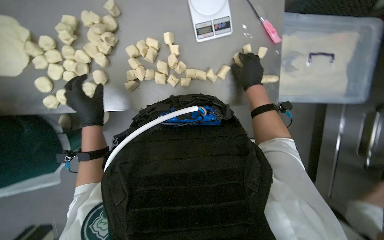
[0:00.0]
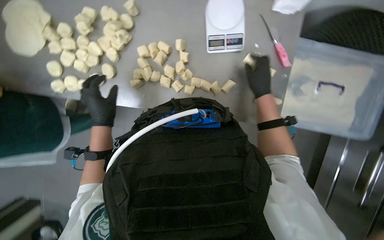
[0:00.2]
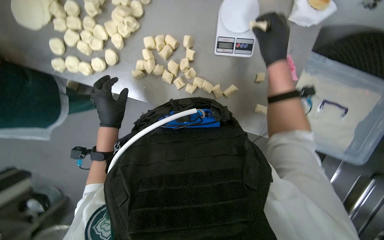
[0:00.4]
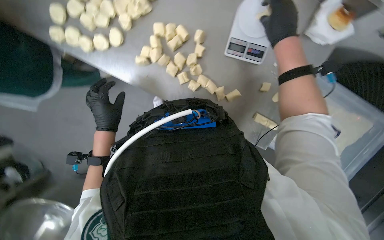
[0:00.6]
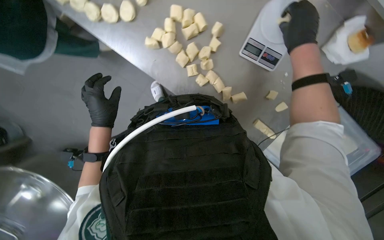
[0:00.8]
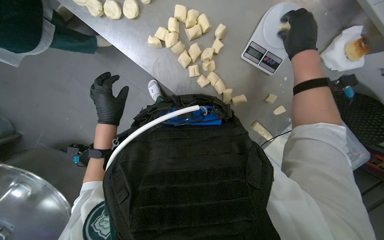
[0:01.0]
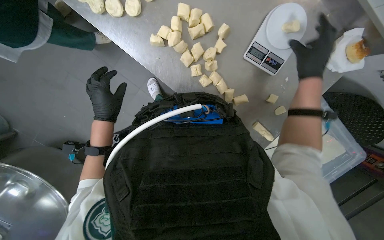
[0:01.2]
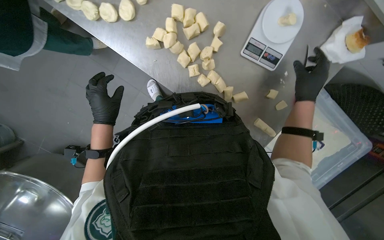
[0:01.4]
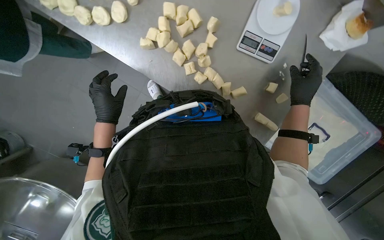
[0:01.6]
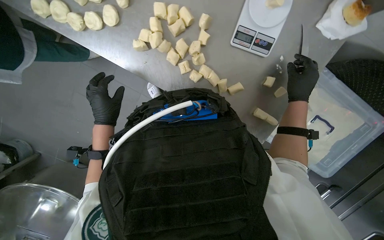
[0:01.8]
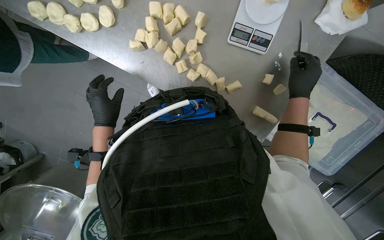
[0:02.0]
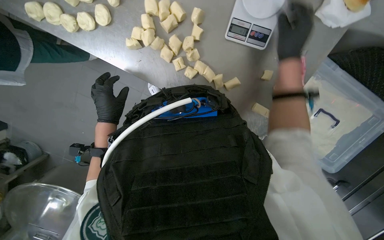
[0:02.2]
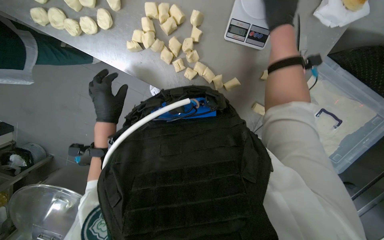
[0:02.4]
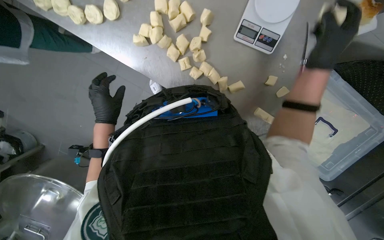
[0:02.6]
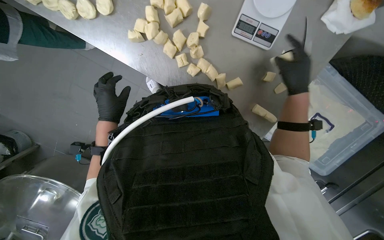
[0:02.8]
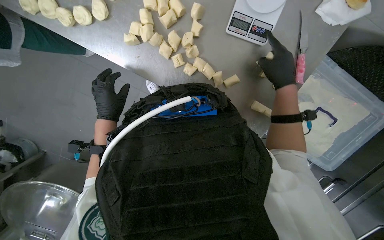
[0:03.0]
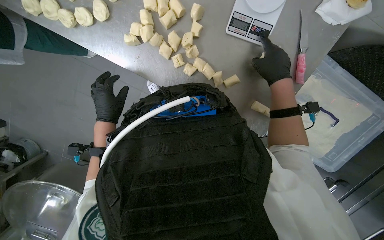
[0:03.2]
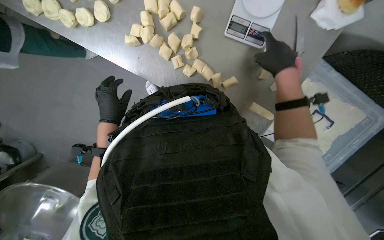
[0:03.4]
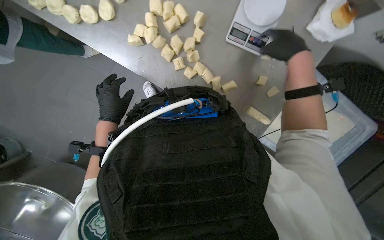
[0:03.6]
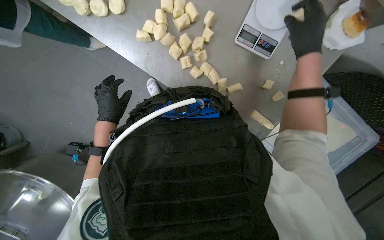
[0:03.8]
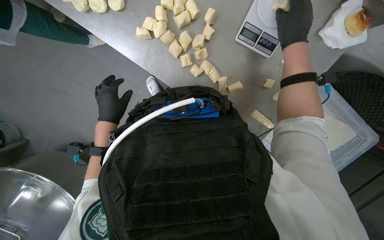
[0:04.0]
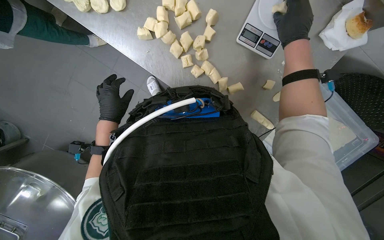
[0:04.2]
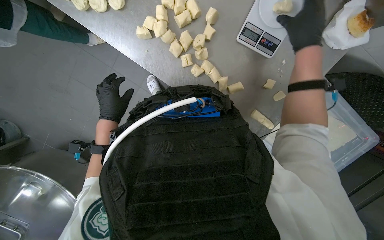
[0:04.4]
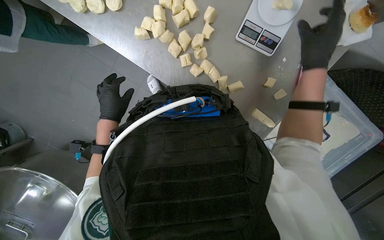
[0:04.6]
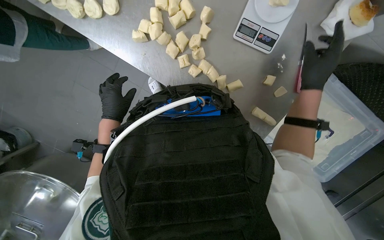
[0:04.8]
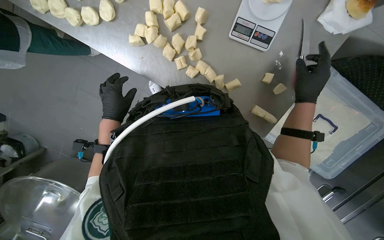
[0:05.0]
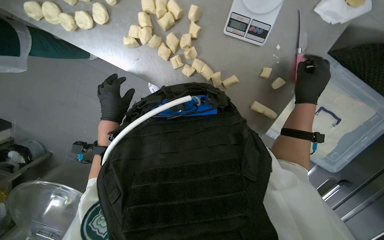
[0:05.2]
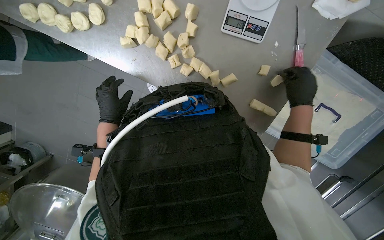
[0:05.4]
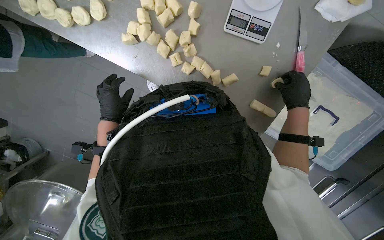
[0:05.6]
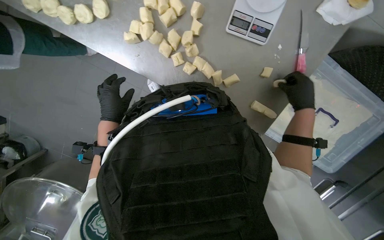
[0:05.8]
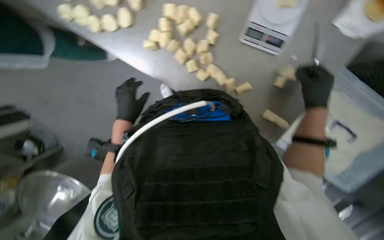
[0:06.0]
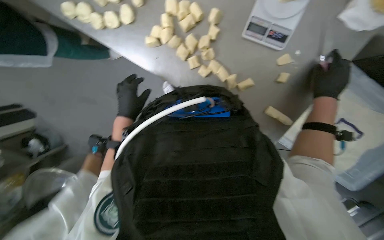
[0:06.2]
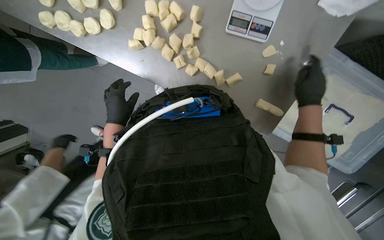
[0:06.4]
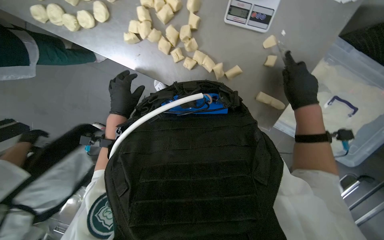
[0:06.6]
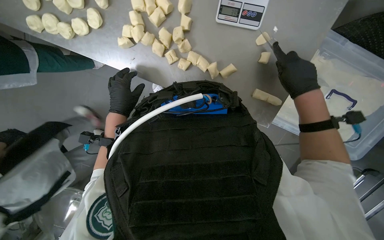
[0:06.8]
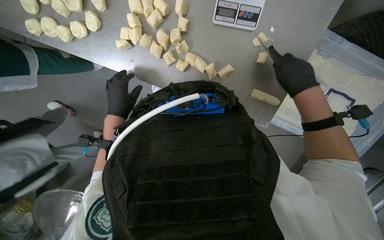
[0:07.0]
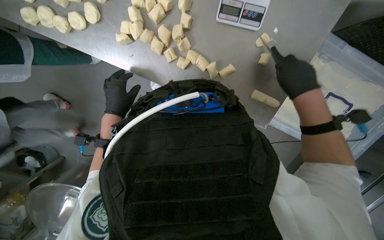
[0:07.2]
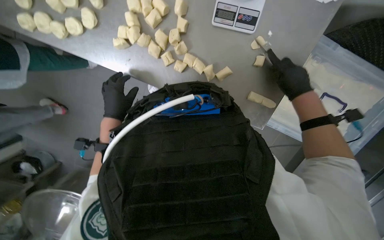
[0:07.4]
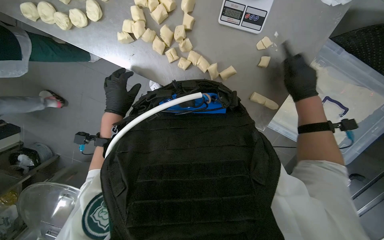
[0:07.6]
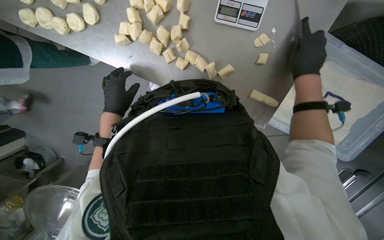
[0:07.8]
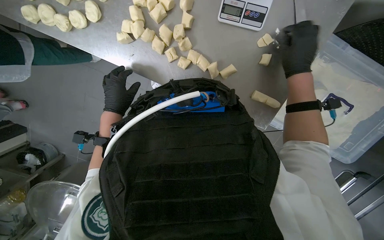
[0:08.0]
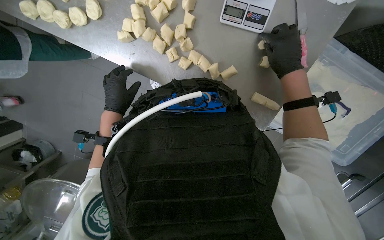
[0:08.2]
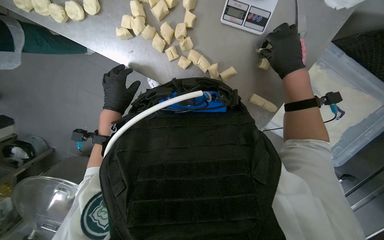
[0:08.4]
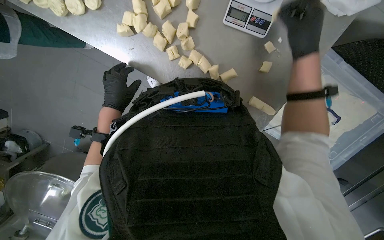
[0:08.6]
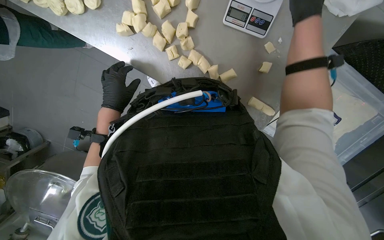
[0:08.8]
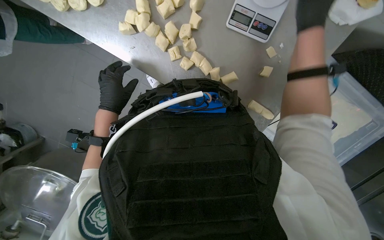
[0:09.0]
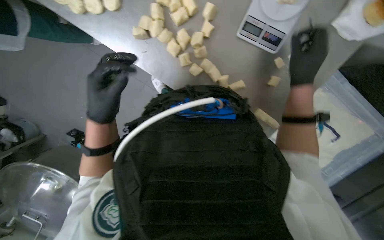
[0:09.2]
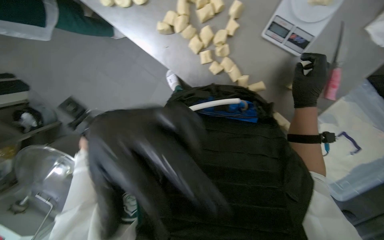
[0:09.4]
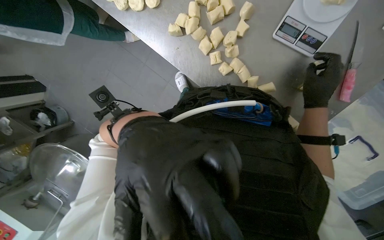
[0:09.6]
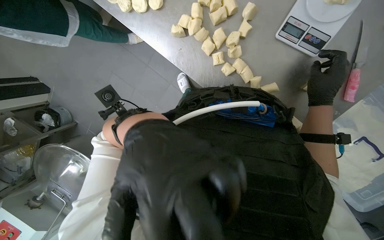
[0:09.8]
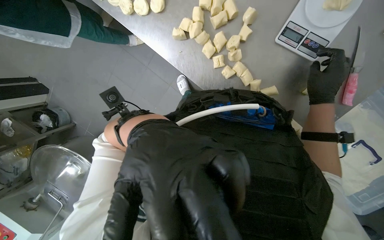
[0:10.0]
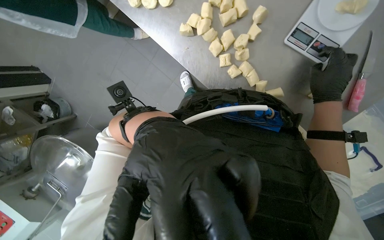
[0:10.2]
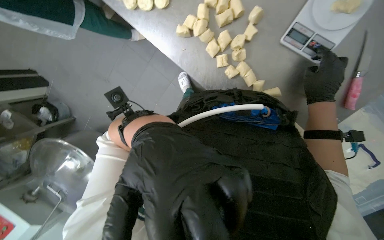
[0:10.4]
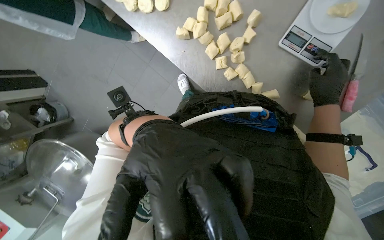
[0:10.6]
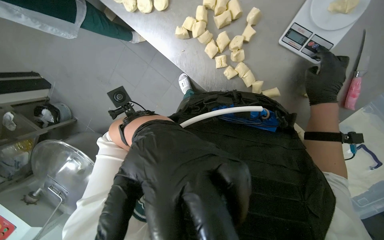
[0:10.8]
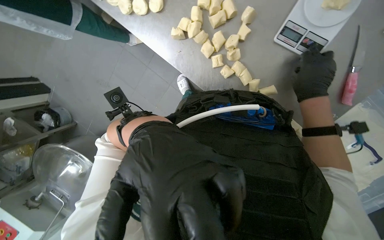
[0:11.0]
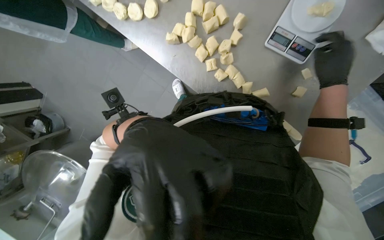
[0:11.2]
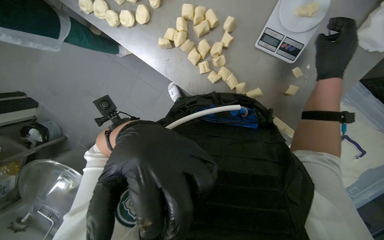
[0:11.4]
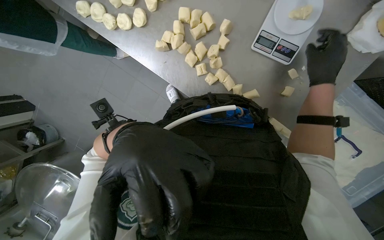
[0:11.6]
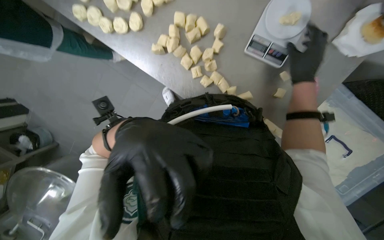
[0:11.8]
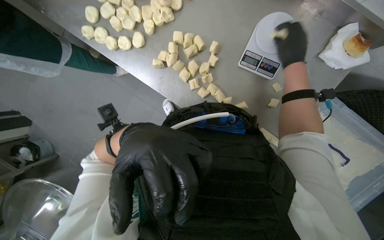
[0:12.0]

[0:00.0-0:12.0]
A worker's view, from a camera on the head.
Job: preparing food.
The whole recording: Weighing and shaping dough portions. The worker weighs individual dough pieces on a scale and shapes them.
0:00.0 to 0:01.6: Everything in view rotates about 35 degrees clockwise.
0:01.6 to 0:03.0: The right hand travels up the picture and back again, about 15 cm each way.
0:03.0 to 0:04.4: The right hand goes some 15 cm up the picture.
0:04.4 to 0:06.0: The right hand heads down the picture, farther from the camera and to the right, covering about 20 cm.
0:06.0 to 0:07.6: The hands are busy where they are.
0:07.6 to 0:09.0: The right hand goes roughly 20 cm up the picture.
0:09.0 to 0:10.4: The right hand heads down the picture, covering some 10 cm.
0:10.4 to 0:12.0: The right hand goes approximately 10 cm up the picture.

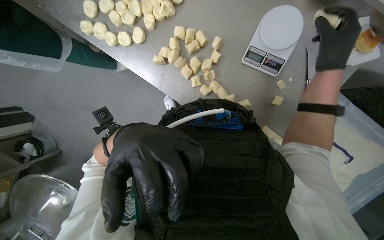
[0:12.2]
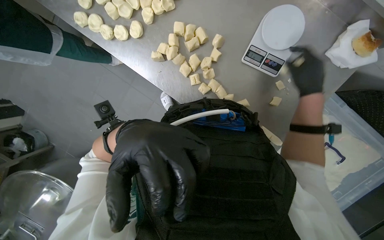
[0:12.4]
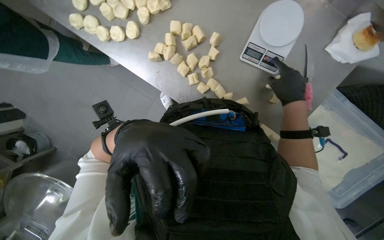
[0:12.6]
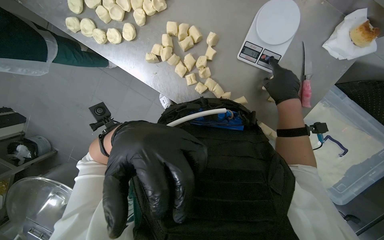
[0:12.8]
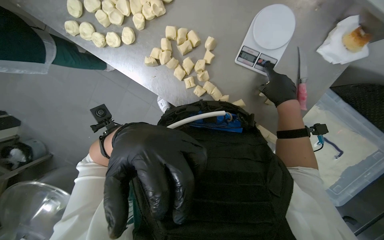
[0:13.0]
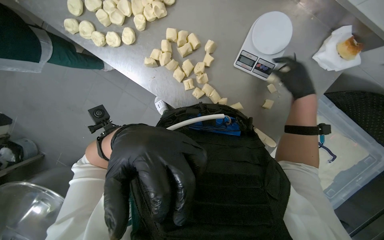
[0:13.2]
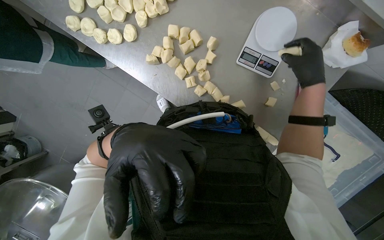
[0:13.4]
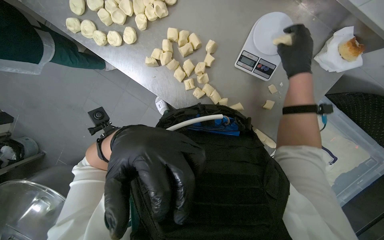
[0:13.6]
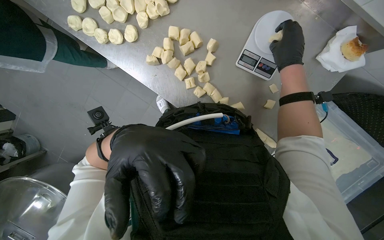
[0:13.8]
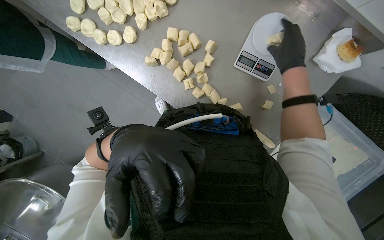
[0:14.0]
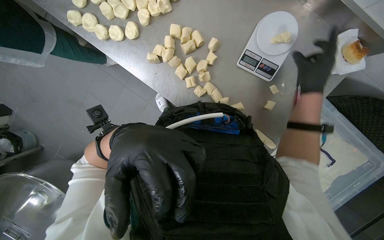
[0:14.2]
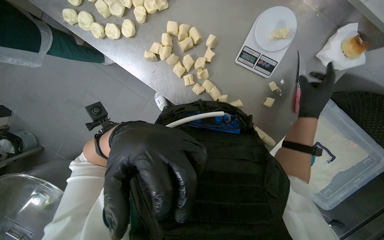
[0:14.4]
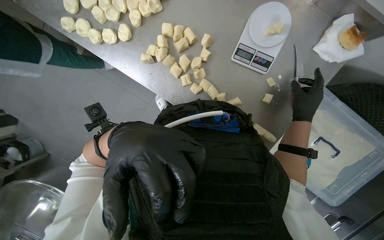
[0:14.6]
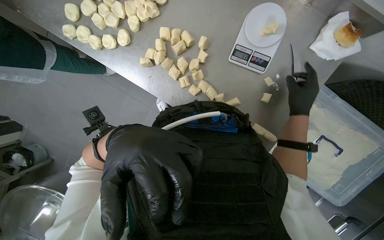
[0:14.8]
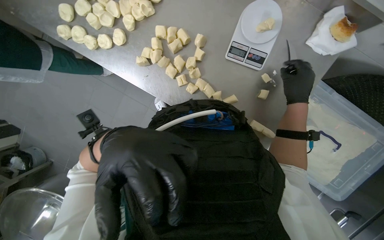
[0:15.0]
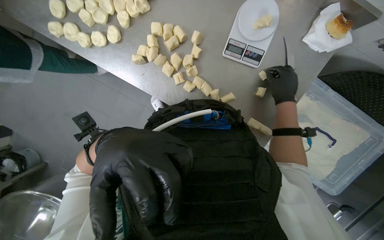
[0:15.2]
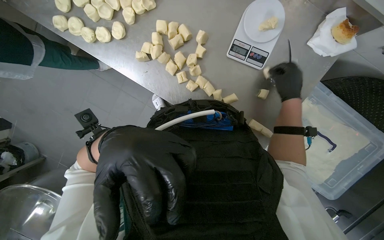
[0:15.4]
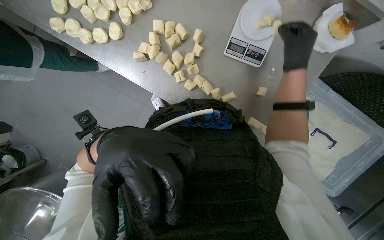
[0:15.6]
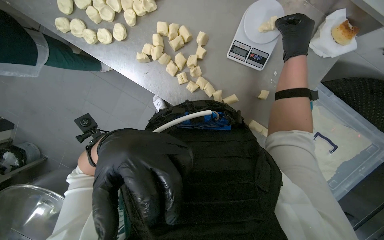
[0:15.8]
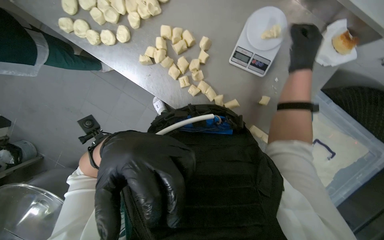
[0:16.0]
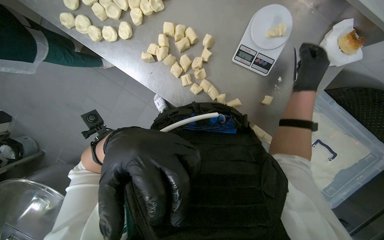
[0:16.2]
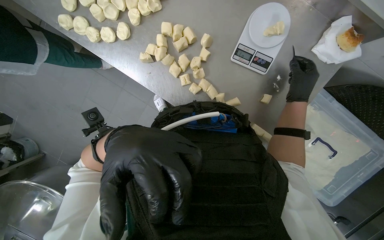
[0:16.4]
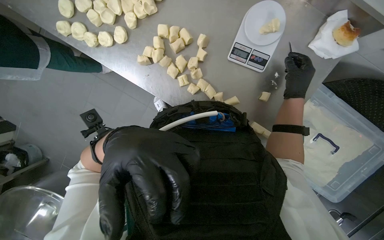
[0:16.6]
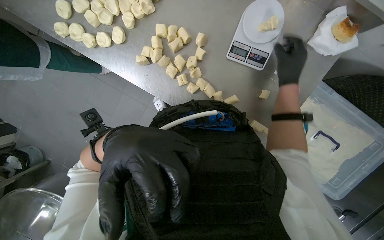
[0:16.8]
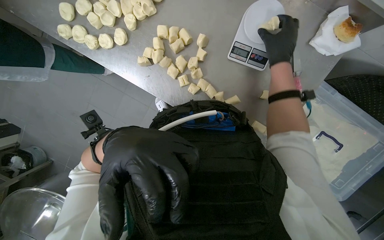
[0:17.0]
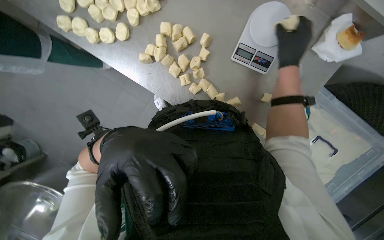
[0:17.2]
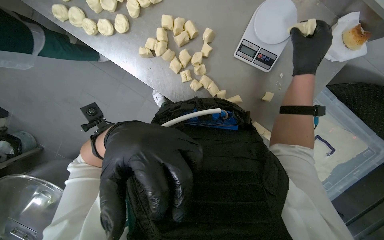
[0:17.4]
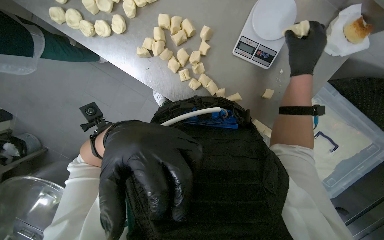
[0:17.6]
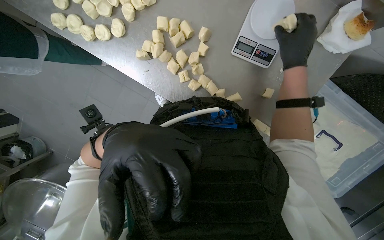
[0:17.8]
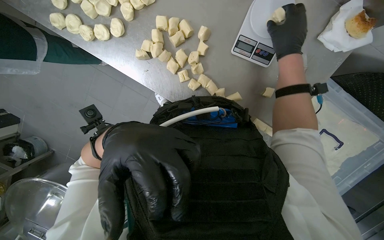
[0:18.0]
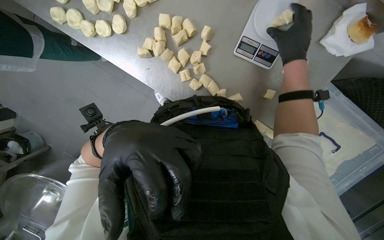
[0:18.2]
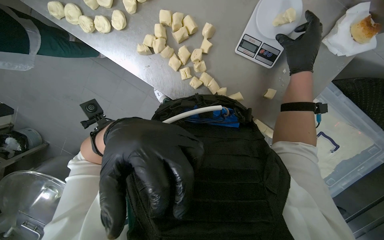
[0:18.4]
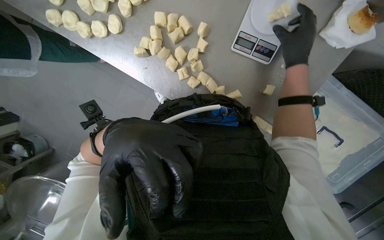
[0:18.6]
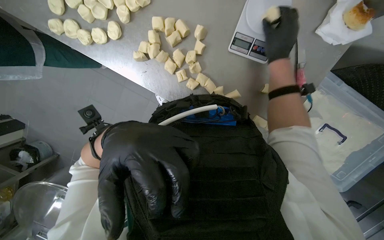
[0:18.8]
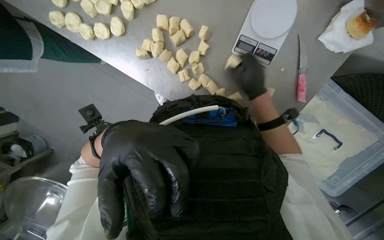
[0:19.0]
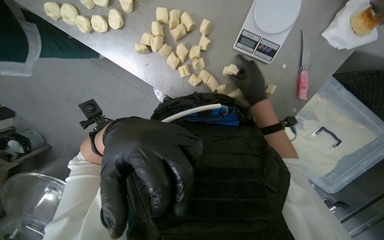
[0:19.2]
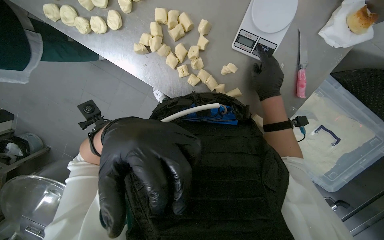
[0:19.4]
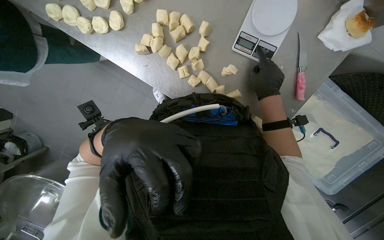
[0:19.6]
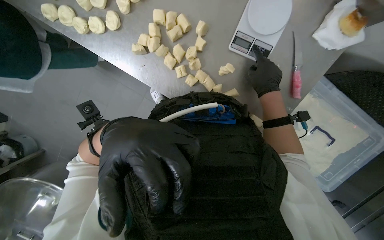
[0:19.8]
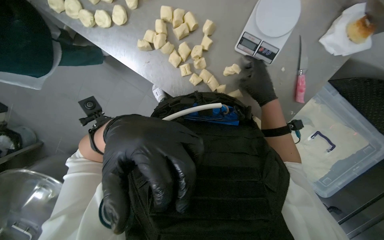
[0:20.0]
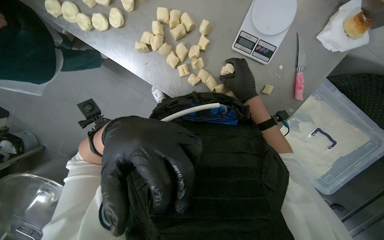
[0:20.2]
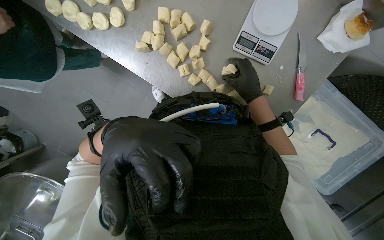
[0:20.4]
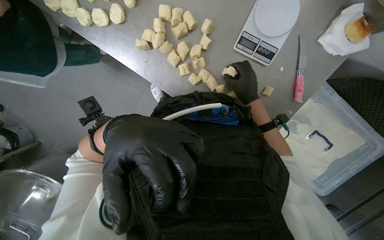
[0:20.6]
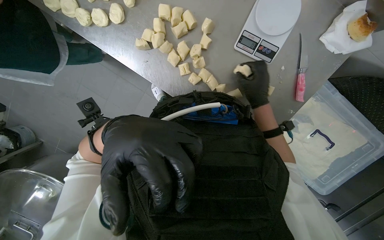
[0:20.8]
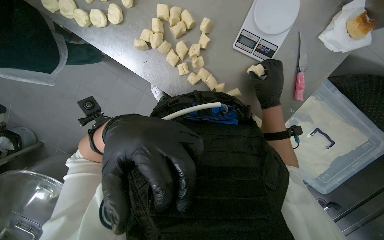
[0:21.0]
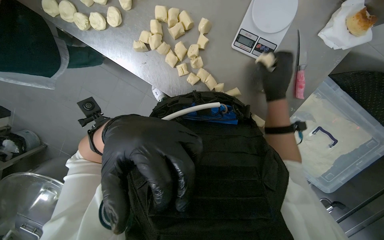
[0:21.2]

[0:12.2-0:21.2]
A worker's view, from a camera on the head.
Job: preparing food.
The whole recording: Weighing and shaping dough portions. The worker weighs individual dough pieces on a scale and shapes them.
0:13.8 to 0:15.2: The right hand shifts roughly 15 cm down the picture.
0:15.2 to 0:16.6: The right hand goes up the picture and returns, some 15 cm each way.
0:16.6 to 0:18.2: The right hand travels up the picture by some 10 cm.
0:18.2 to 0:19.8: The right hand travels down the picture by approximately 10 cm.
0:19.8 to 0:21.2: The hands work in one place, with small movements.
